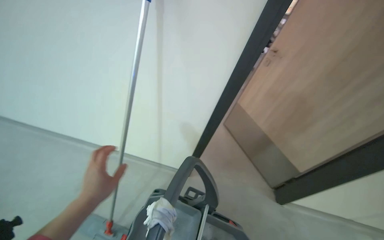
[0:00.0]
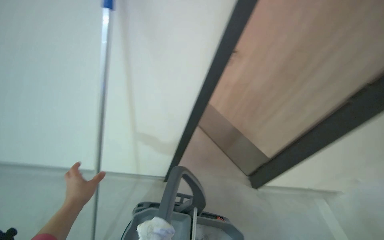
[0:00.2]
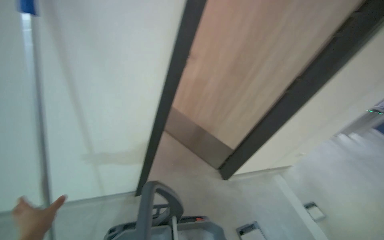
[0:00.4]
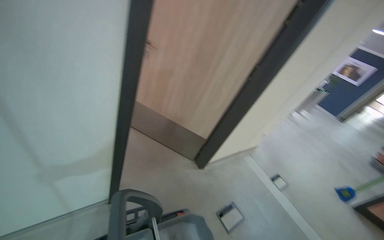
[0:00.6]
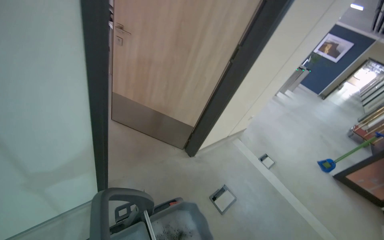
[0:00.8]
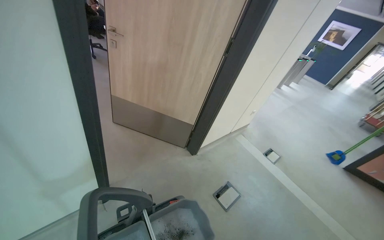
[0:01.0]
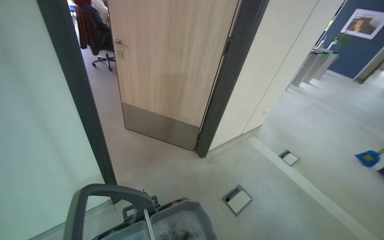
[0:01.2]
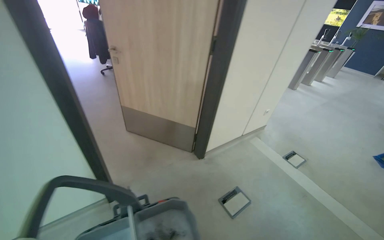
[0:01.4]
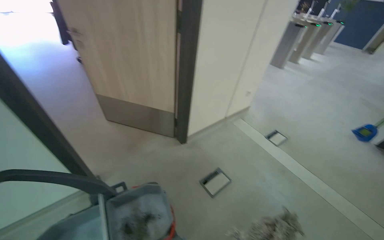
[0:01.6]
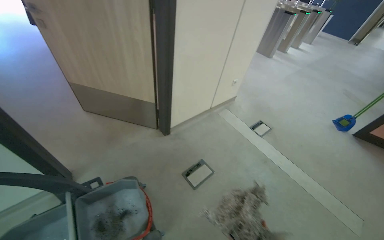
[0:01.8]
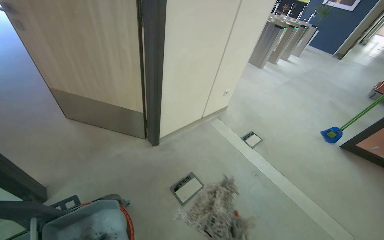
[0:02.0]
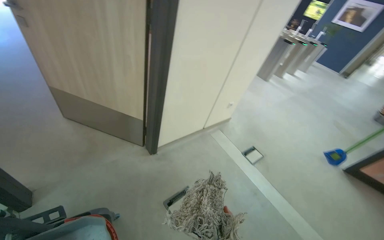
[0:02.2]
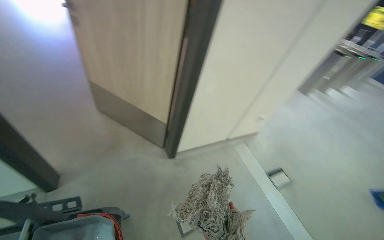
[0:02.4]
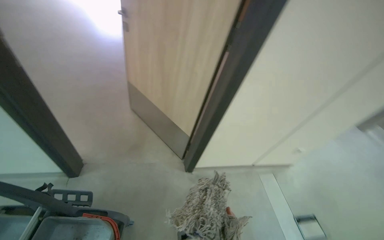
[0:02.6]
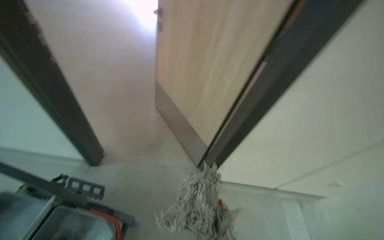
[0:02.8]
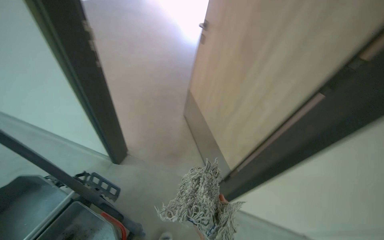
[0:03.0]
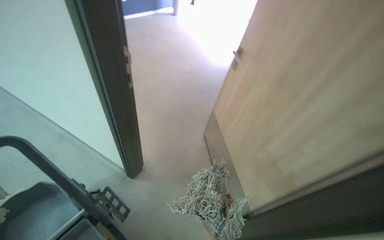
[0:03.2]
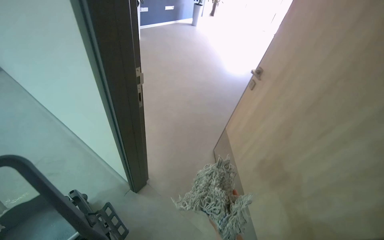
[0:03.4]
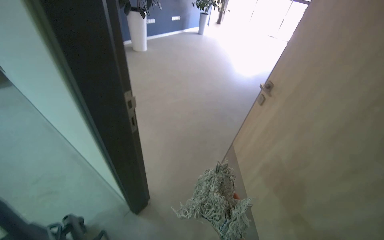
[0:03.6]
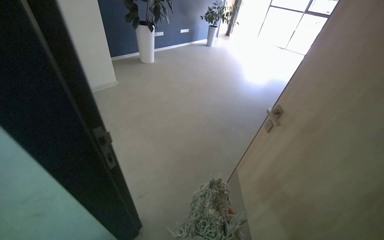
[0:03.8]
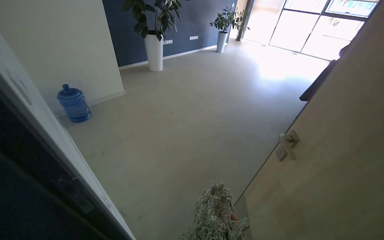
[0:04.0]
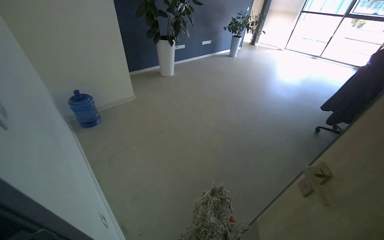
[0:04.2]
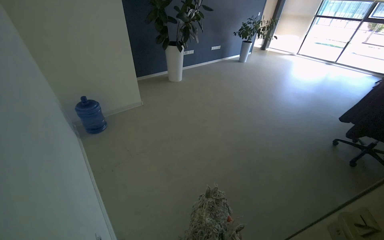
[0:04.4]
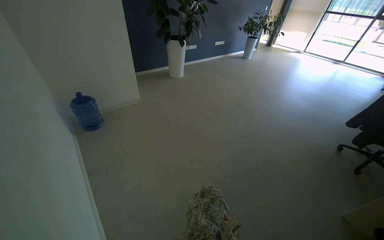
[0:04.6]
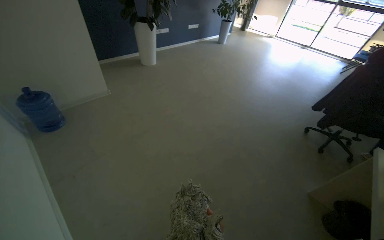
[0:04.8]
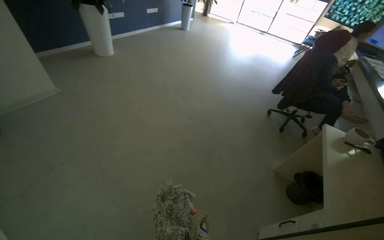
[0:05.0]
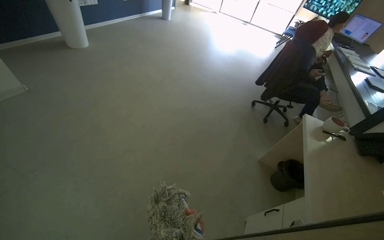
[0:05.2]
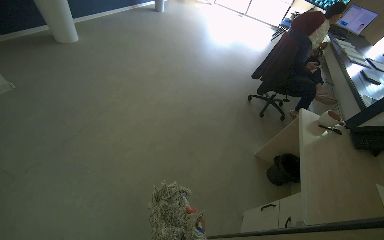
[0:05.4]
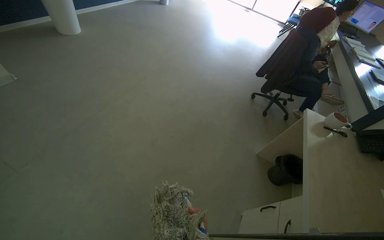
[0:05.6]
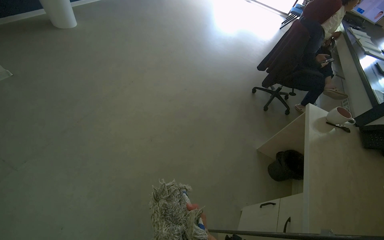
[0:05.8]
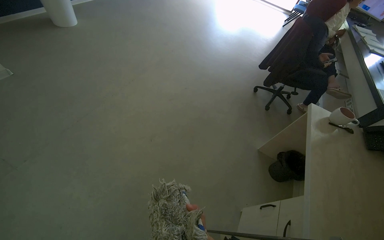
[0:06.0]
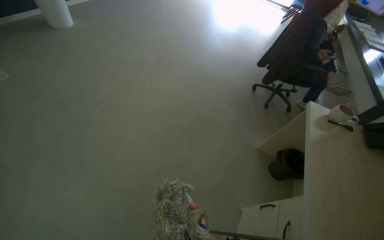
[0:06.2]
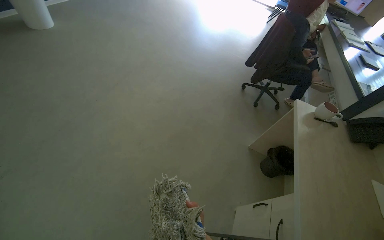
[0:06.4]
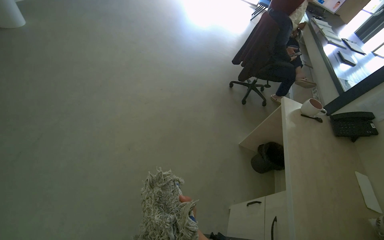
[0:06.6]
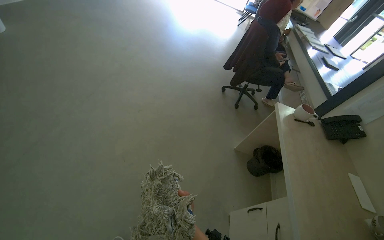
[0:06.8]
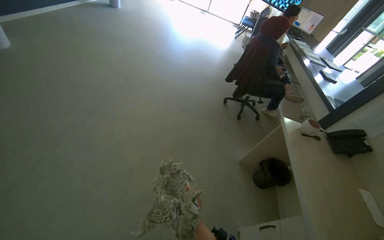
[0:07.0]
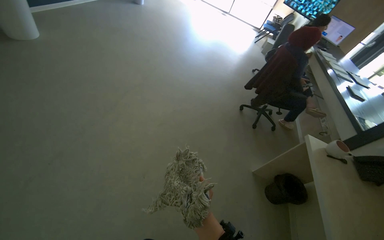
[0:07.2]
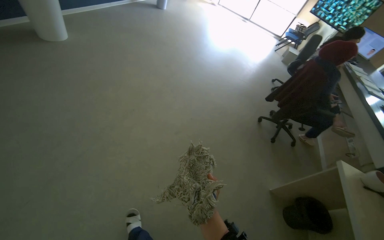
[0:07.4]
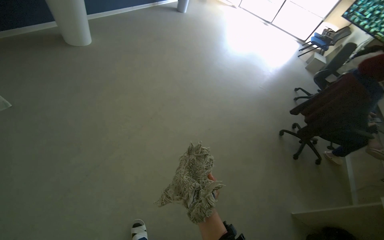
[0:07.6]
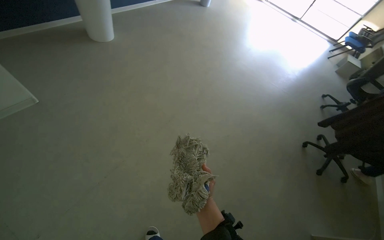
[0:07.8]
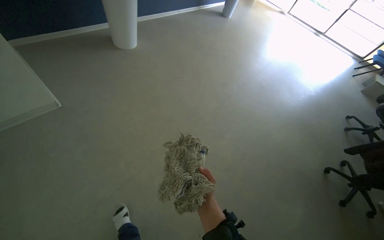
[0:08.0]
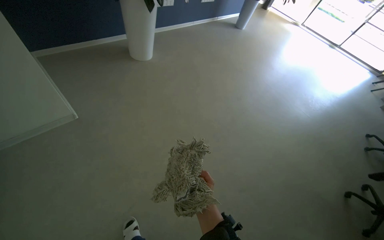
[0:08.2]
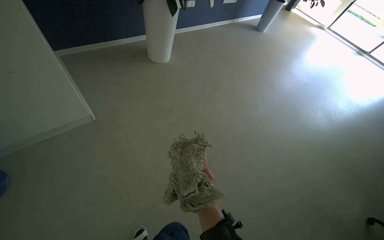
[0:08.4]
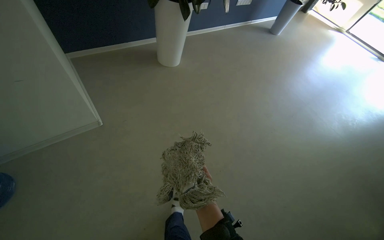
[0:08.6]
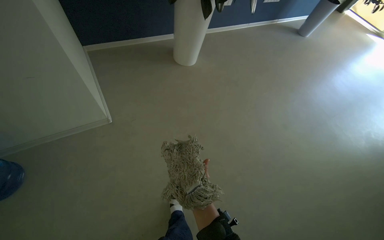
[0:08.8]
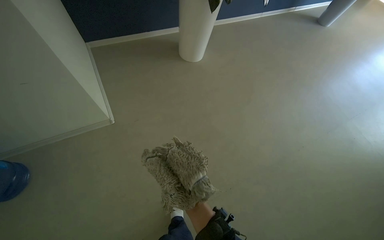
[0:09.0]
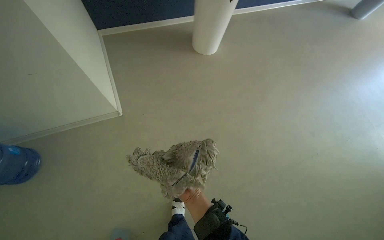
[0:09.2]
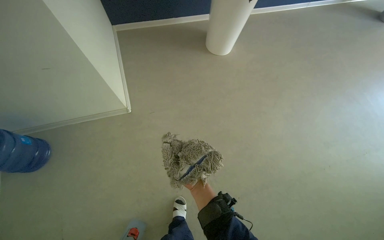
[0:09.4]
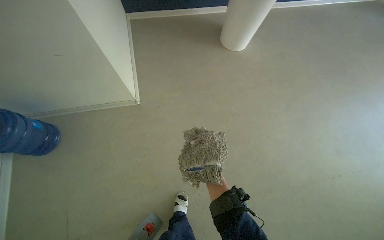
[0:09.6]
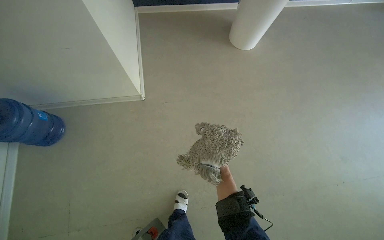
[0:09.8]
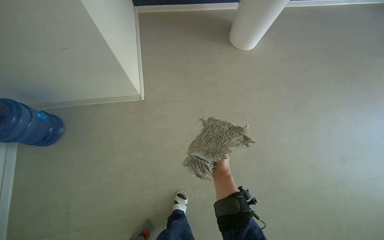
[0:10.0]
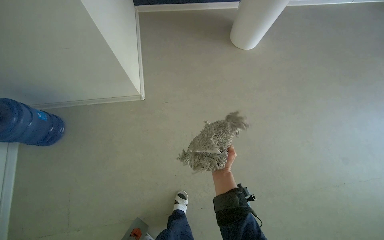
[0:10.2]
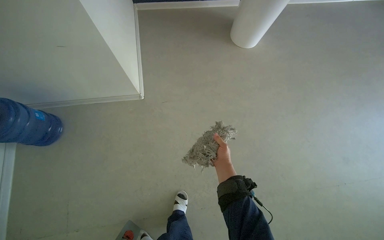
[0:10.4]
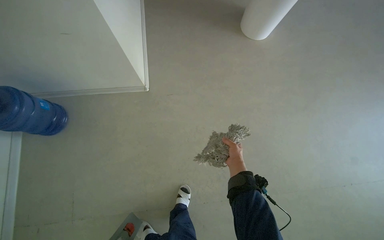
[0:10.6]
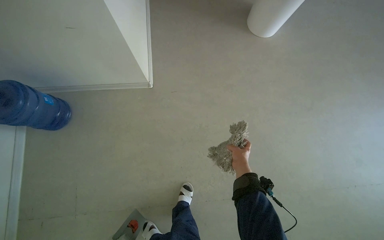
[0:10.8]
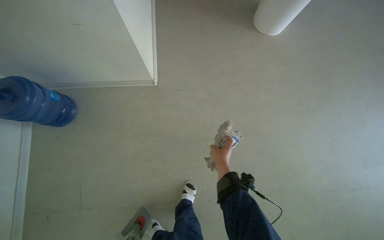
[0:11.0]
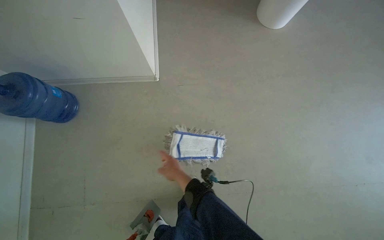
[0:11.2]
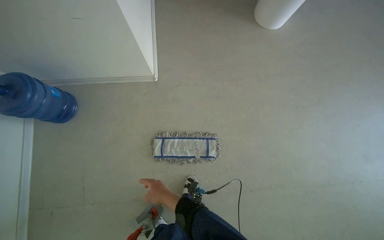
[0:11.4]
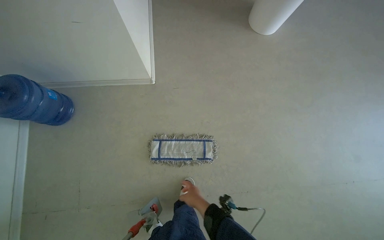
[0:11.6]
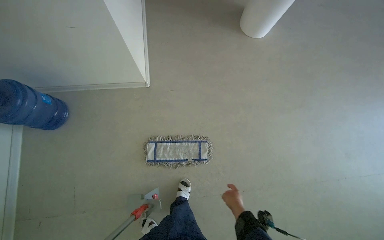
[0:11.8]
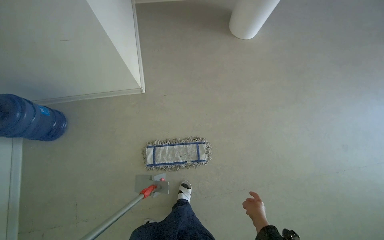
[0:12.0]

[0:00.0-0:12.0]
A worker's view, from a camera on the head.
Job: mopping floor.
The whole recording: Mopping kitchen floor. The worker mops the kitchen floor with a flat mop, moving around furniture and opening a sliding door to continue the task.
0:00.0 to 0:01.6: The camera is carried some 50 cm. The wearer looks approximately 45 degrees further to the right.
0:01.6 to 0:03.0: The camera is carried roughly 50 cm. The wearer's head swings approximately 55 degrees to the left. The camera pitches upward, by roughly 15 degrees.
0:06.0 to 0:07.6: The camera is carried approximately 60 cm.
0:07.6 to 0:09.0: The camera travels about 40 cm. The wearer looks some 35 degrees further to the left.
0:09.0 to 0:10.4: The wearer's head swings roughly 20 degrees to the left. The right hand goes some 30 cm up the picture and farther from the camera.
0:10.4 to 0:12.0: The right hand goes approximately 25 cm down the picture.

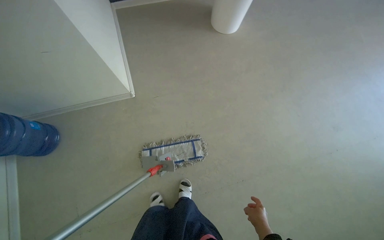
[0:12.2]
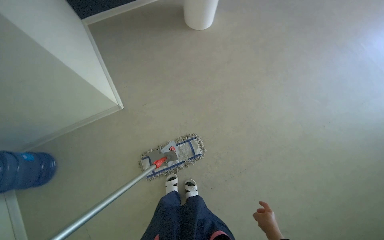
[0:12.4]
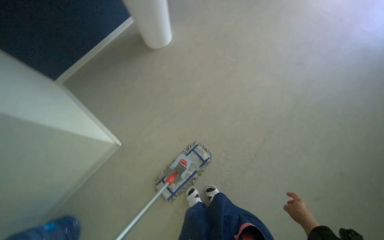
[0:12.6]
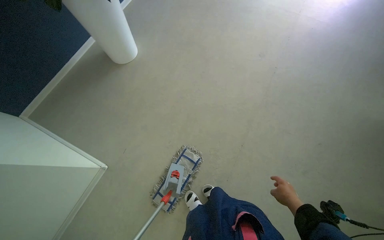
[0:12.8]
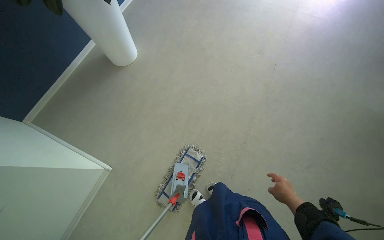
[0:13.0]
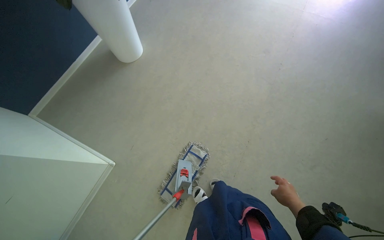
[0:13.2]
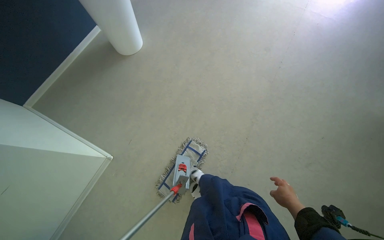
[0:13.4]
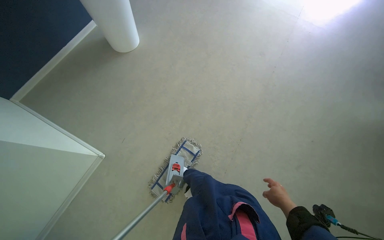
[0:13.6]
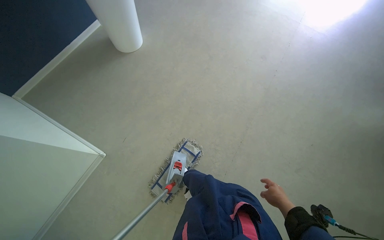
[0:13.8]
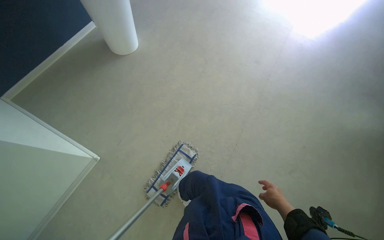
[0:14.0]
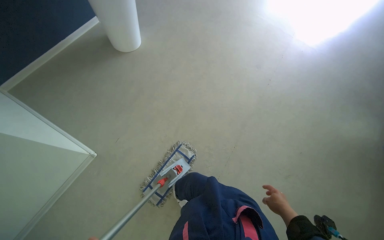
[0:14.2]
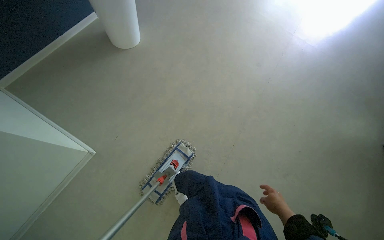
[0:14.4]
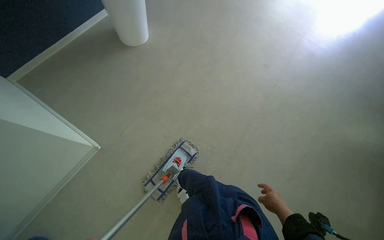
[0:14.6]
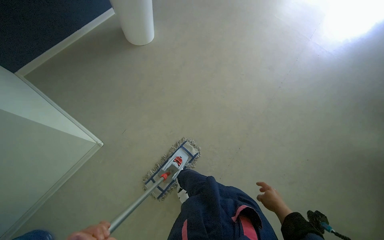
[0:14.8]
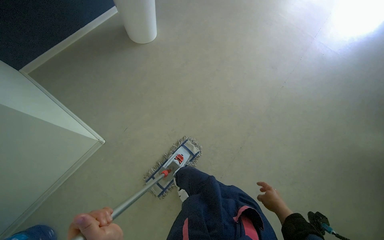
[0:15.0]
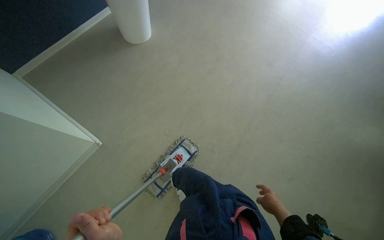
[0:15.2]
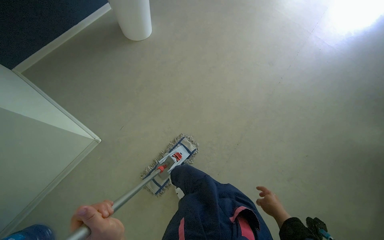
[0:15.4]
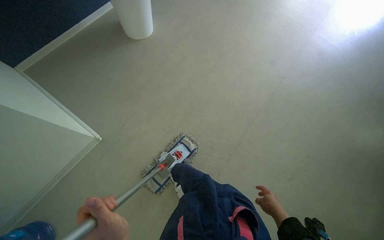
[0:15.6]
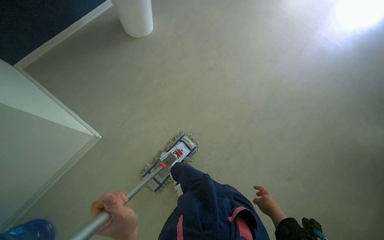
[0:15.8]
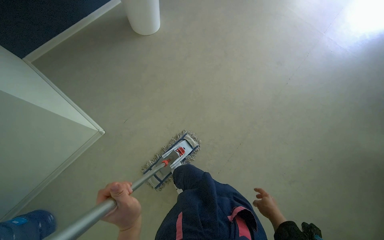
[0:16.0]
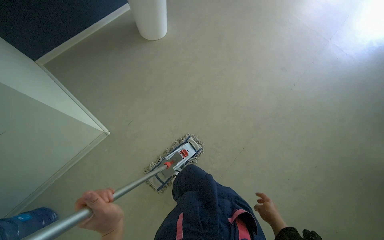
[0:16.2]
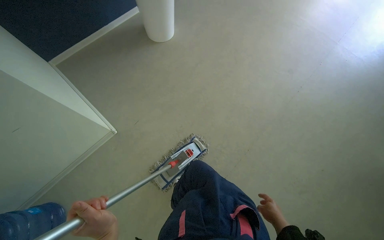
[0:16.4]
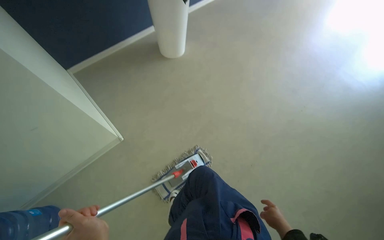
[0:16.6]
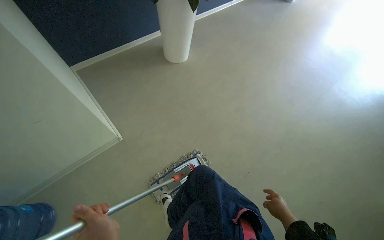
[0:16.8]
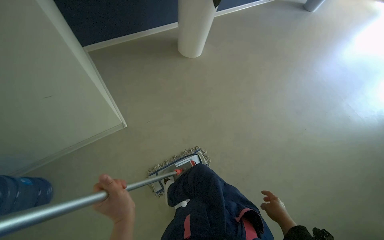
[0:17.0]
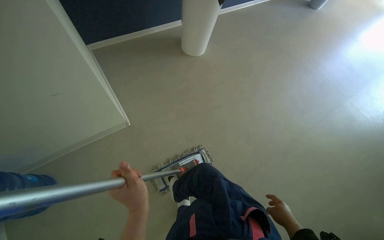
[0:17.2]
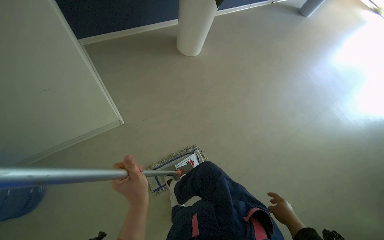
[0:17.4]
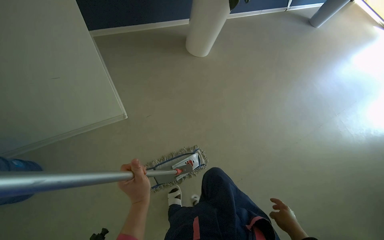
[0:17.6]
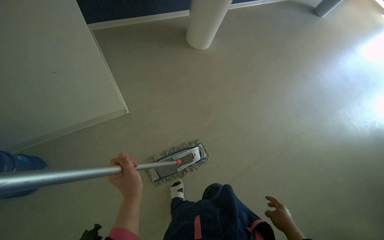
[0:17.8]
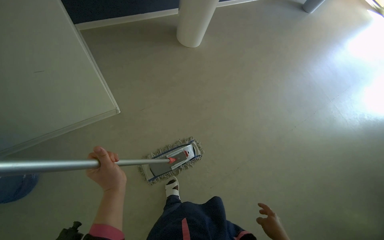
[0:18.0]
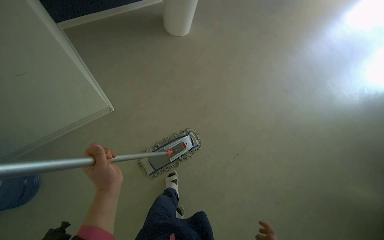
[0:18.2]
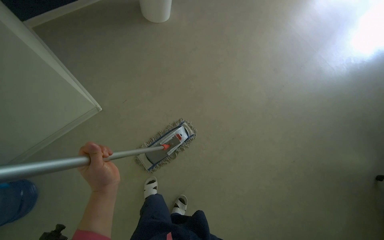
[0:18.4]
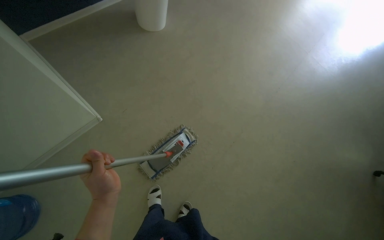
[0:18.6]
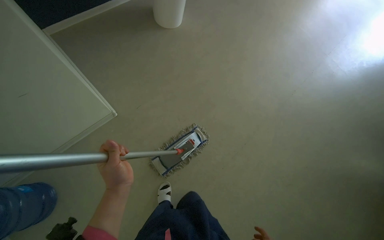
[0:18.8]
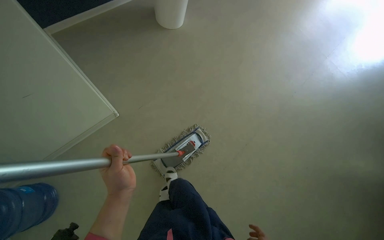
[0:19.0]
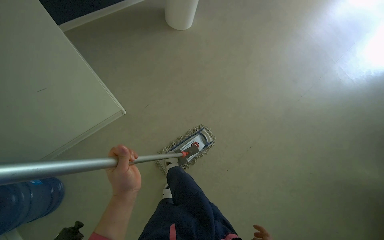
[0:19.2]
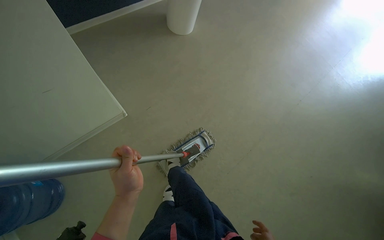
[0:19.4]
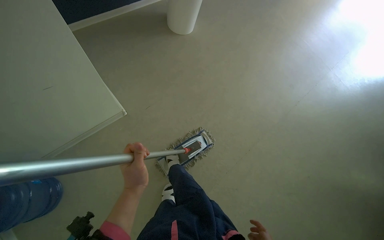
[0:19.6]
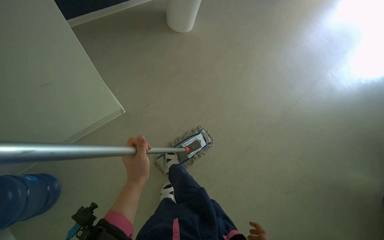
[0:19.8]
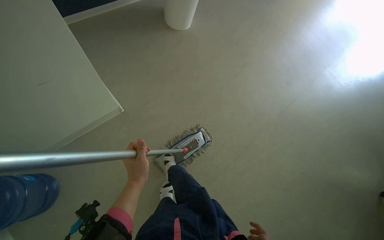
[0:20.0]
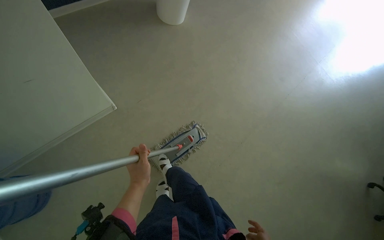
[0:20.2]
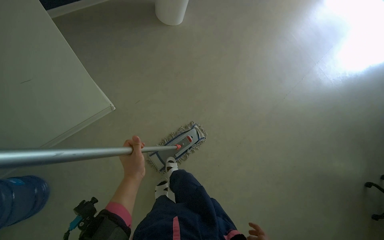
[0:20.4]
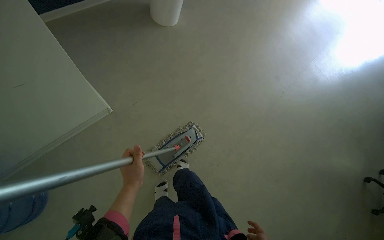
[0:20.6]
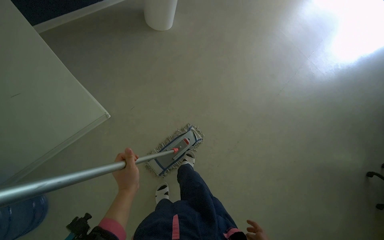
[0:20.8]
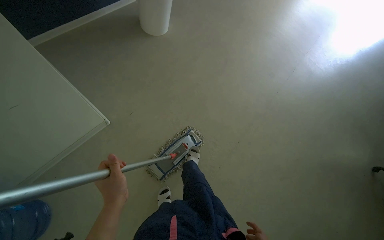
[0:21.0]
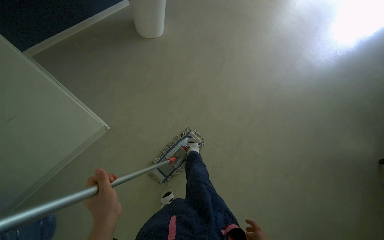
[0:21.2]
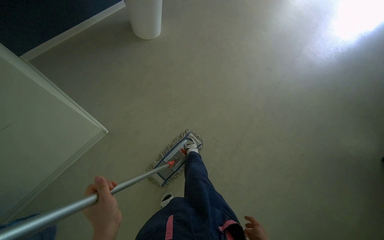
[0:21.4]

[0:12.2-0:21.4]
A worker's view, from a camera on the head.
Job: mopping floor.
The whole recording: Mopping kitchen floor. The worker mops the kitchen floor with a flat mop, moving around furniture and opening a sliding door to continue the task.
0:12.2 to 0:13.8: The scene turns about 40 degrees counterclockwise in the picture.
